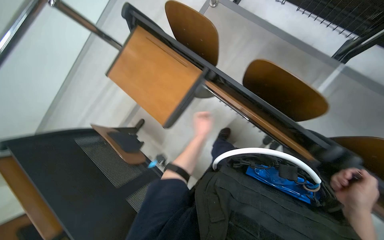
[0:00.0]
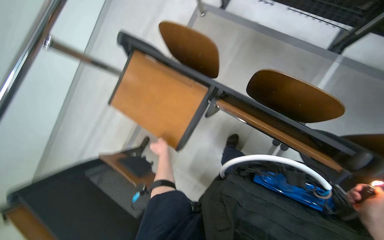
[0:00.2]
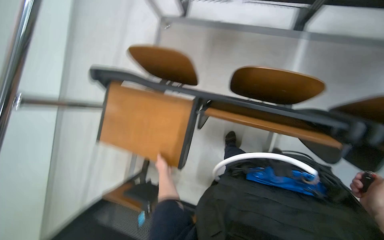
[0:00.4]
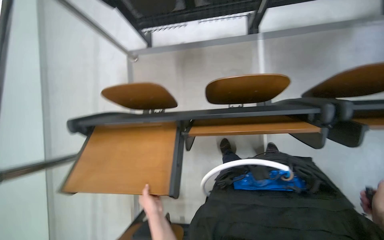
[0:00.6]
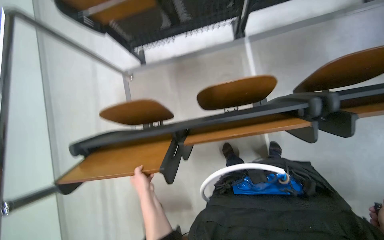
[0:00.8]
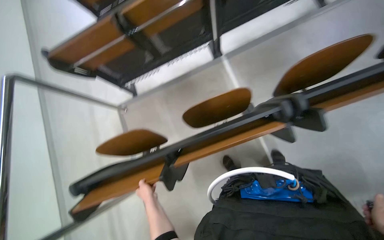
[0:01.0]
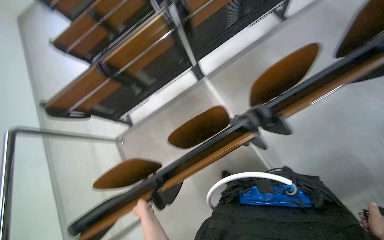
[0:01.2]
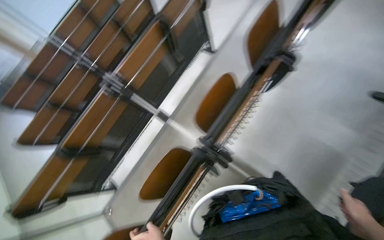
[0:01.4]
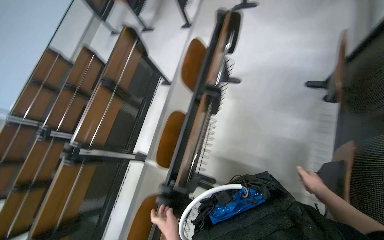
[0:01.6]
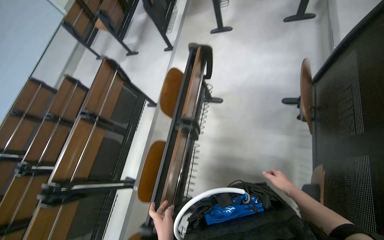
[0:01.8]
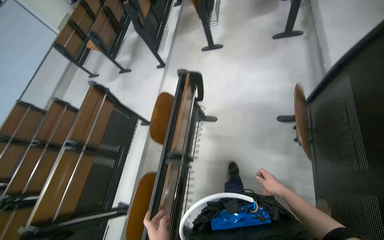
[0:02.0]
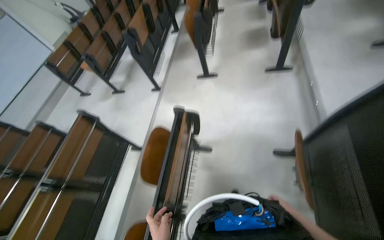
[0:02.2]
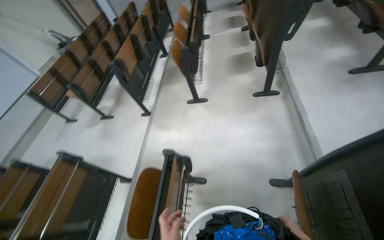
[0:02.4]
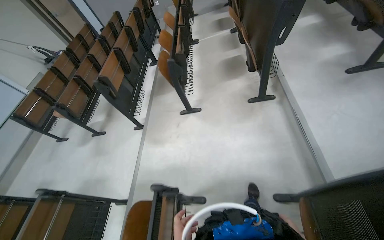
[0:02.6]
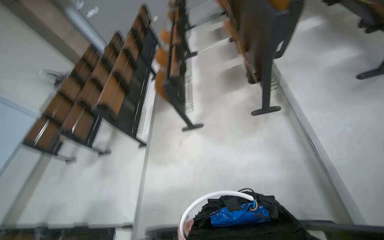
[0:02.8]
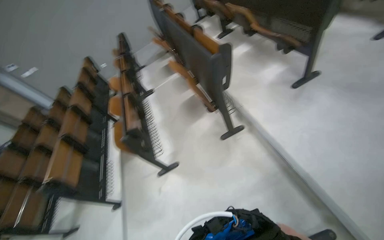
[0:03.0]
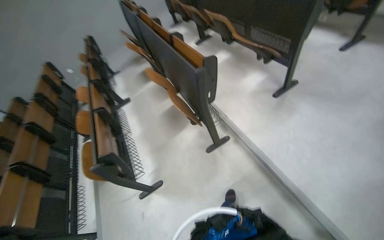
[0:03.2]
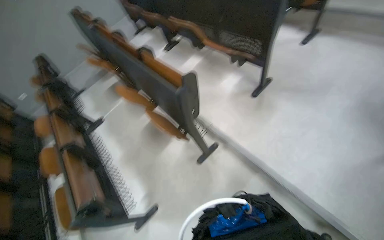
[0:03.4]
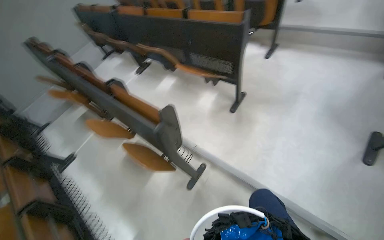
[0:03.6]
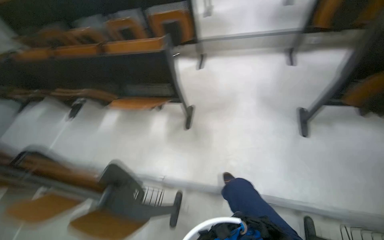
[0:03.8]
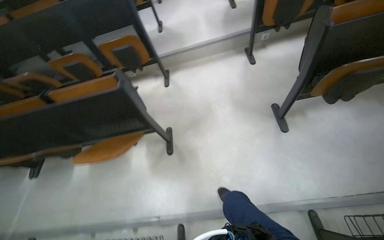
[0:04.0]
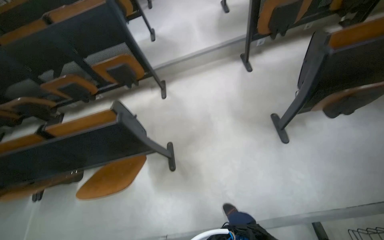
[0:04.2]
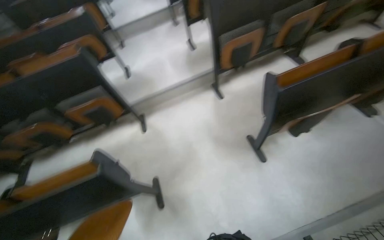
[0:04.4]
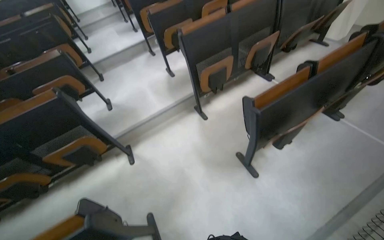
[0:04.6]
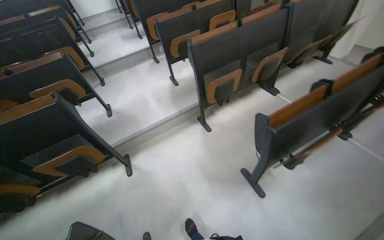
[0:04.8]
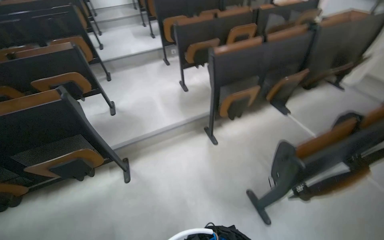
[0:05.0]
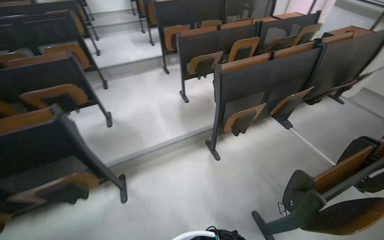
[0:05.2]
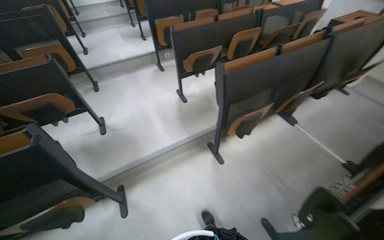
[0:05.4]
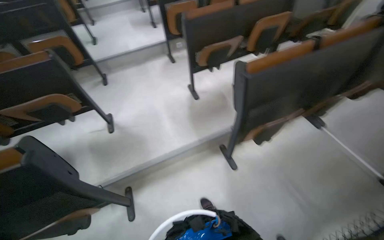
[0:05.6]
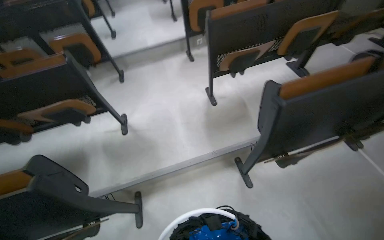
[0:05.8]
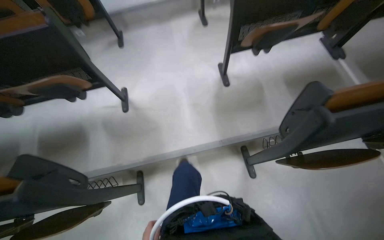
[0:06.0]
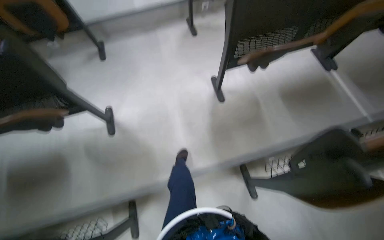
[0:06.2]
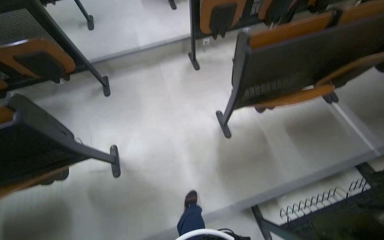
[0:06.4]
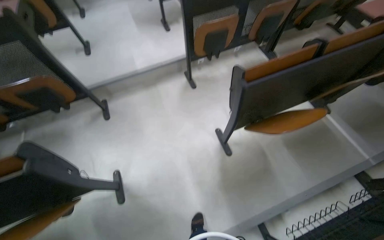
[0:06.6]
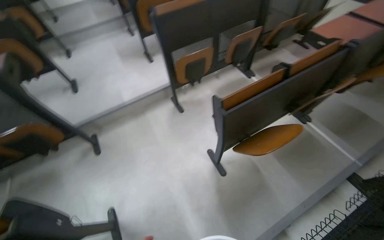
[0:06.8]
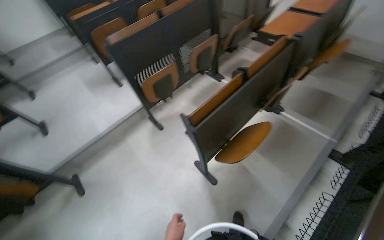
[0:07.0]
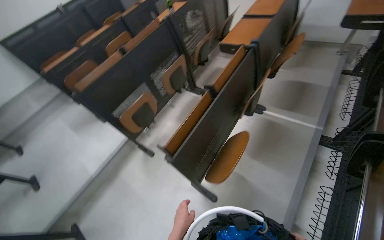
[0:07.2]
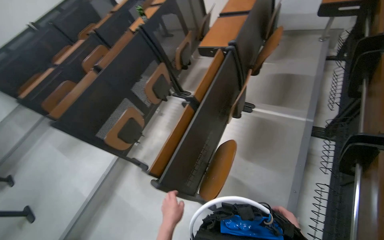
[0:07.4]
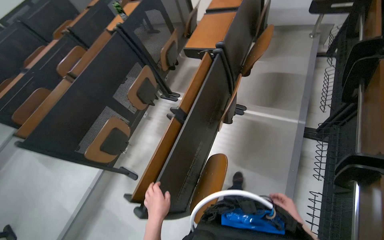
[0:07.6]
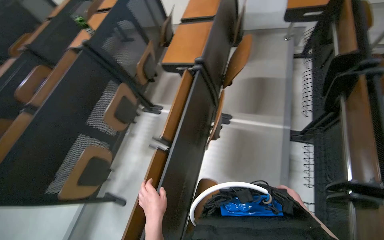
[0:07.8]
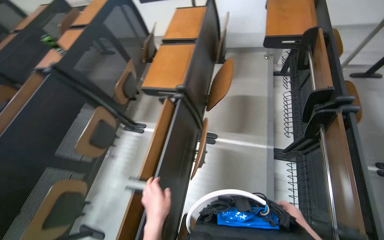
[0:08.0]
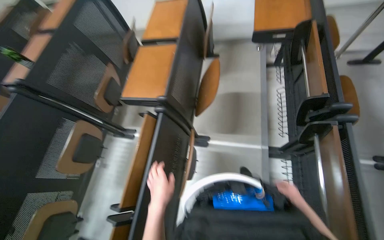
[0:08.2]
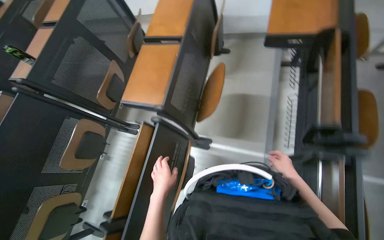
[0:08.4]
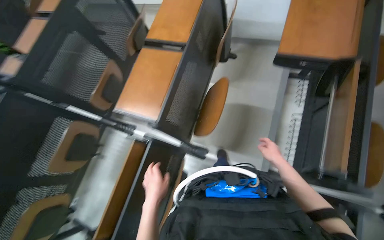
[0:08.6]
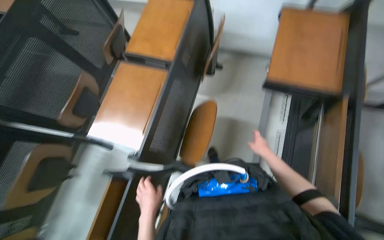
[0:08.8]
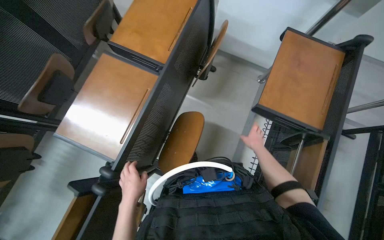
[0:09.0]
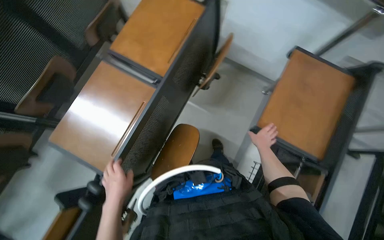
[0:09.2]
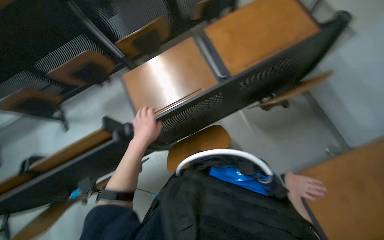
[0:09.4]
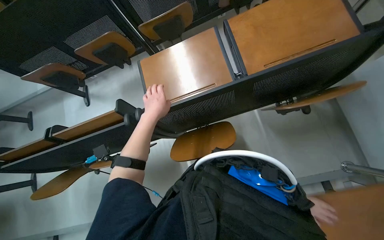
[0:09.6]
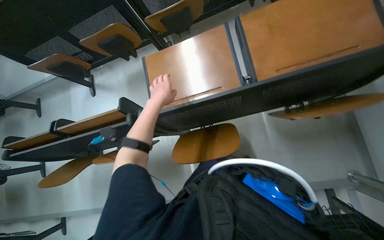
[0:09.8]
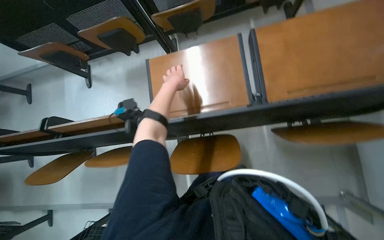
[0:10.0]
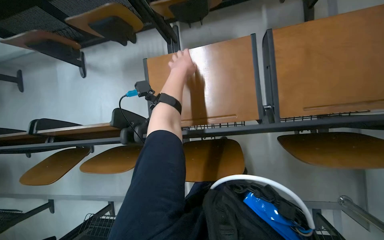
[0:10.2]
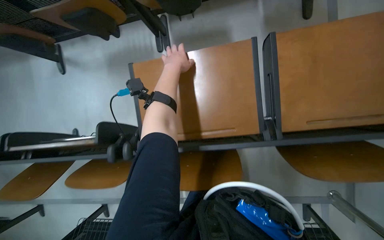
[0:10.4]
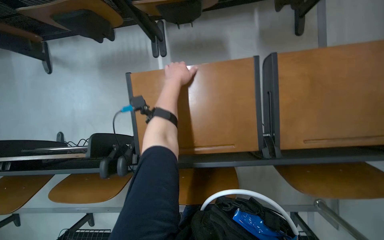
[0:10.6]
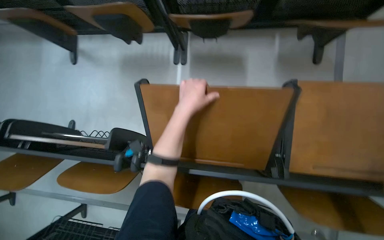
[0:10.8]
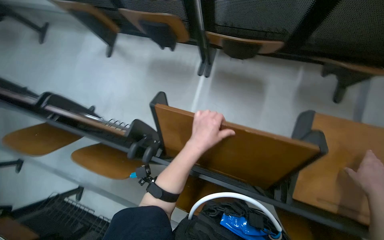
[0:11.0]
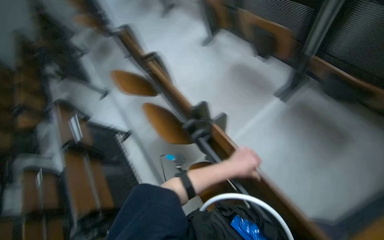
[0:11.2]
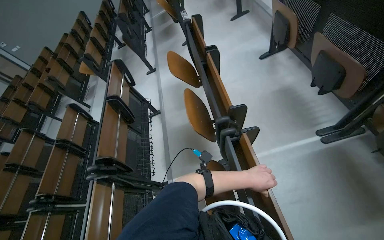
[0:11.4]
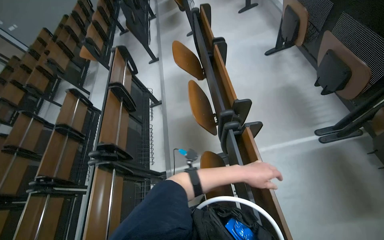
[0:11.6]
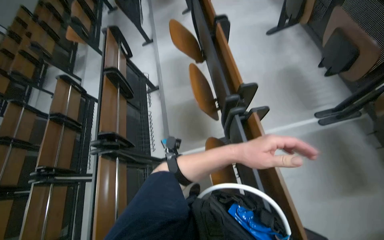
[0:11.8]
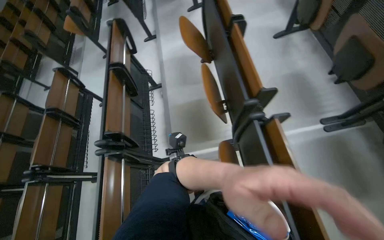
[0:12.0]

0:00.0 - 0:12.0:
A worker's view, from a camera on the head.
Job: organizing items.
The whole recording: Tidying auditorium. The worker adjusts desks and chairs and collects trash from the auditorium.
0:00.0 - 0:01.6: The wearer moves some 50 cm. The head turns to the right by approximately 110 degrees. The camera pitches upward, by about 50 degrees.
0:01.6 - 0:03.0: The wearer moves approximately 1 m. The wearer looks approximately 35 degrees further to the right. The view tilts approximately 30 degrees upward.
0:03.0 - 0:04.4: The wearer moves about 90 cm. The head turns to the right by about 85 degrees. The camera pitches upward, by some 20 degrees.
0:04.4 - 0:06.0: The camera travels about 1 m.
0:06.0 - 0:07.6: The camera is carried about 90 cm. The wearer looks about 55 degrees further to the right. The view tips upward by some 15 degrees.
0:07.6 - 0:09.0: The head travels approximately 1 m. The camera sweeps to the right, by some 20 degrees. The wearer looks about 15 degrees further downward.
0:09.0 - 0:10.4: The camera travels about 40 cm. The head rotates roughly 60 degrees to the left. The view tips downward by roughly 25 degrees.
0:10.4 - 0:12.0: Everything in view rotates approximately 55 degrees clockwise.

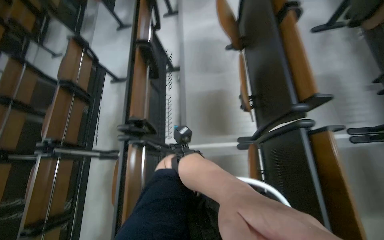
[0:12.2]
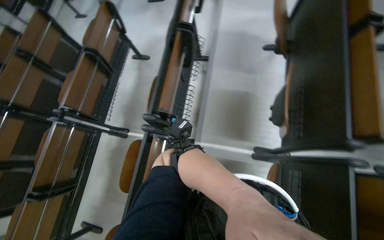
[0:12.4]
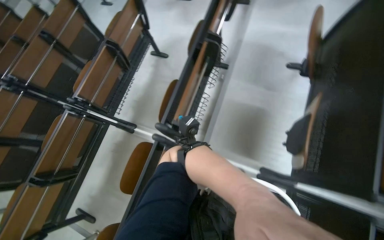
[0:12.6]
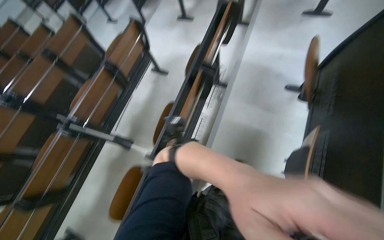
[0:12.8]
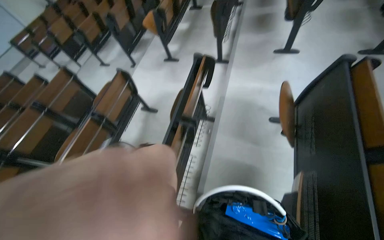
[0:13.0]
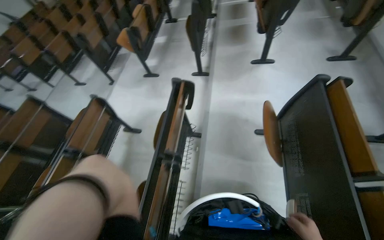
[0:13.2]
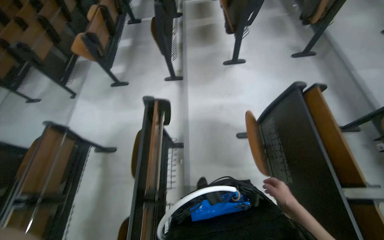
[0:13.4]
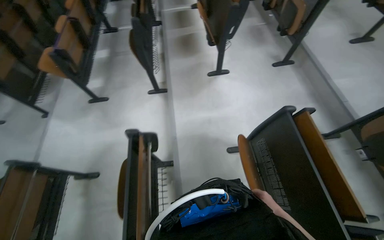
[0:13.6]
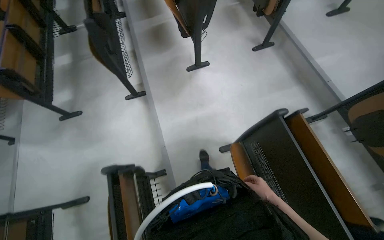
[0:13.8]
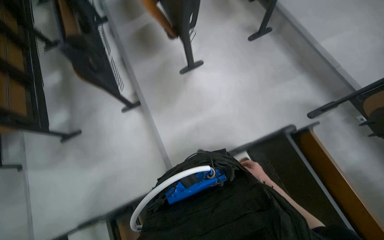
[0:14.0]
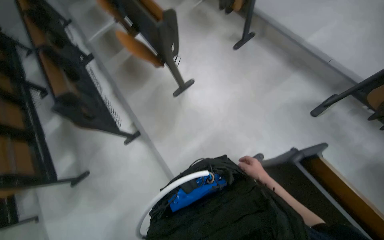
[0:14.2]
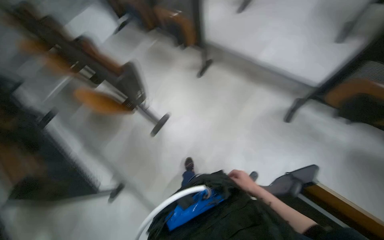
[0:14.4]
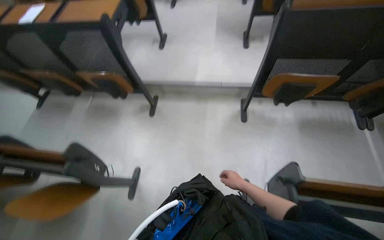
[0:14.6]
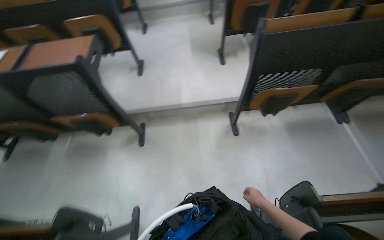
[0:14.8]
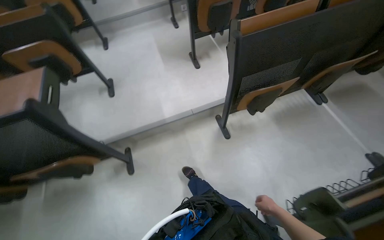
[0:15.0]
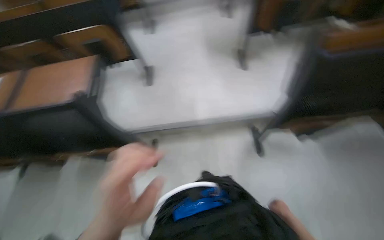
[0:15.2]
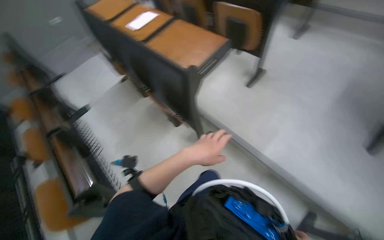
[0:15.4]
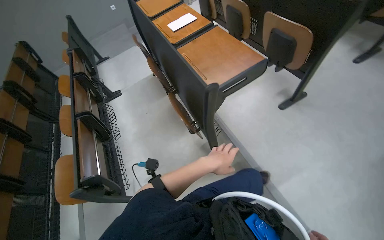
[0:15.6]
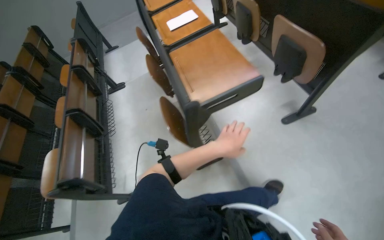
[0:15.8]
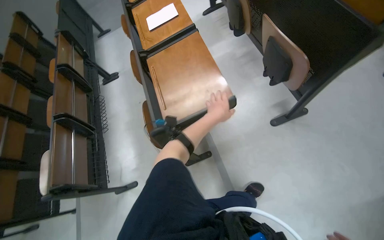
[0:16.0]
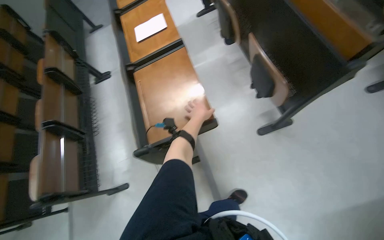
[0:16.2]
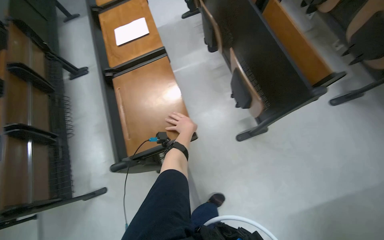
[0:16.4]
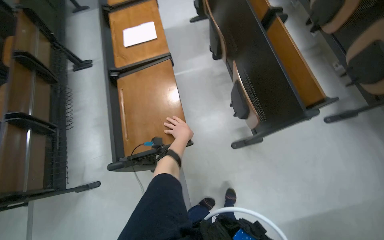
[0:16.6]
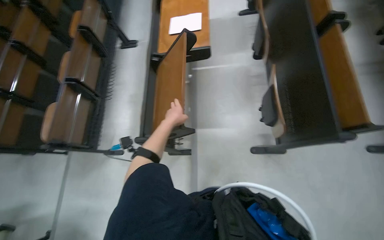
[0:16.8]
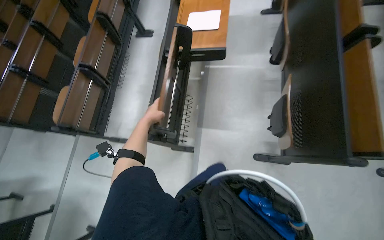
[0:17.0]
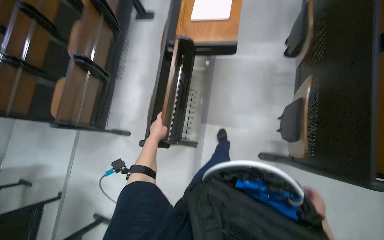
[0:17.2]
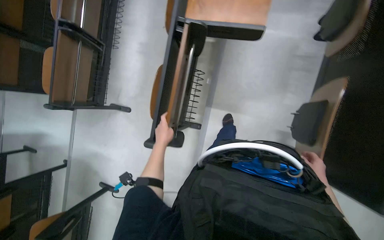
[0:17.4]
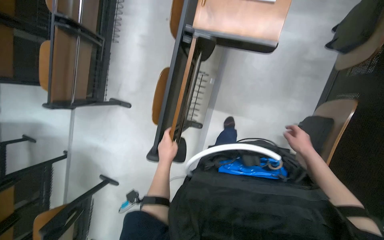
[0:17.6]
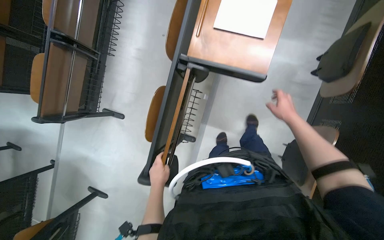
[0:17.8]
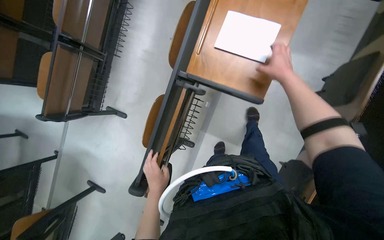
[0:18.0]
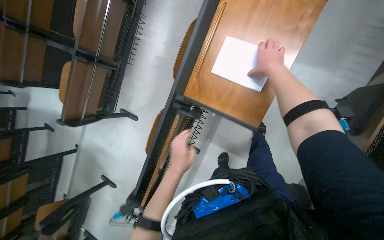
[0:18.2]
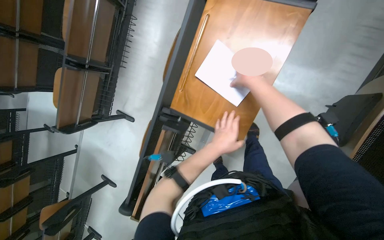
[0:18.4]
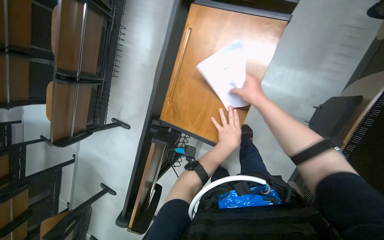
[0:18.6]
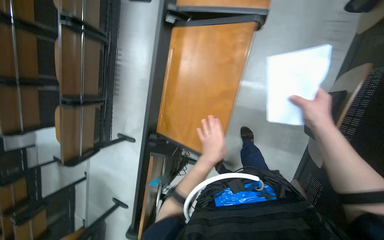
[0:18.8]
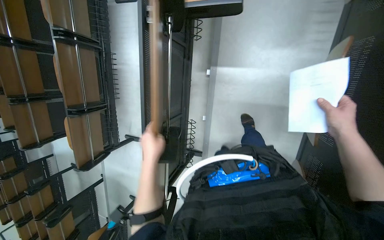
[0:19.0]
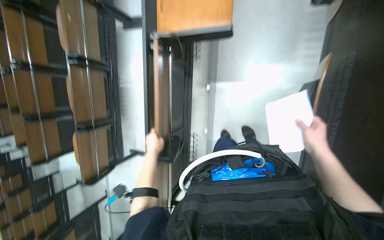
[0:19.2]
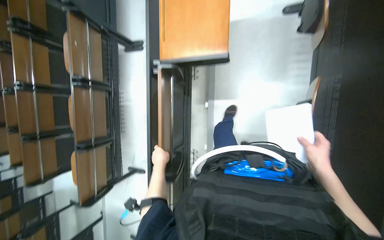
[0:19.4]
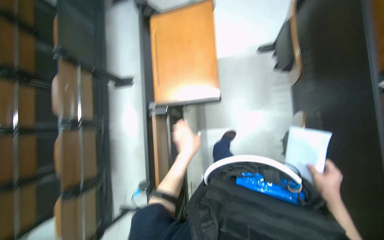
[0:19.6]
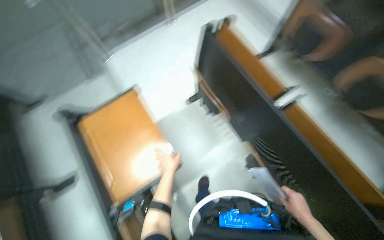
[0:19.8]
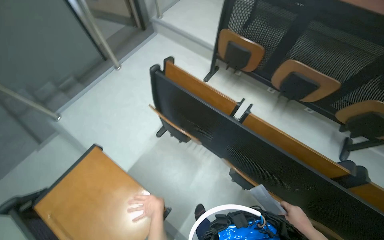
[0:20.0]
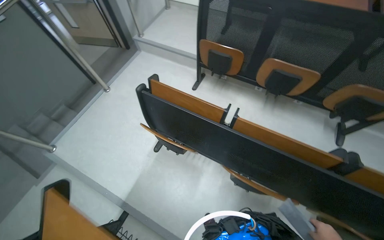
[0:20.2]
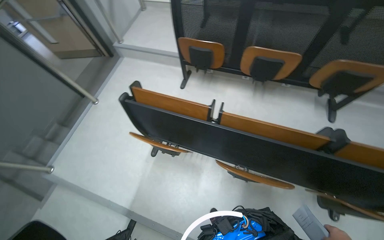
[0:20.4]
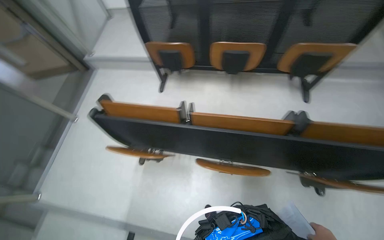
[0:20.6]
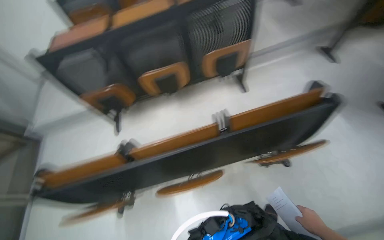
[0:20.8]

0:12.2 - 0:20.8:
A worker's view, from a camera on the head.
Job: organizing items.
The whole recording: Tidying auditorium. The worker adjusts desks and chairs and collects trash from the auditorium.
0:12.2 - 0:13.6: The wearer moves approximately 1 m. The camera is aimed approximately 15 degrees further to the right.
0:13.6 - 0:15.0: The wearer moves approximately 1 m. The head rotates about 100 degrees to the right. The camera pitches upward, by roughly 15 degrees.
0:15.0 - 0:16.6: The camera is carried some 90 cm. The head turns to the left by roughly 45 degrees. The wearer looks some 20 degrees further downward.
0:16.6 - 0:18.0: The camera travels approximately 60 cm. The wearer's head swings some 35 degrees to the left. The wearer looks approximately 25 degrees further downward.
0:18.0 - 0:19.4: The head travels some 50 cm.
